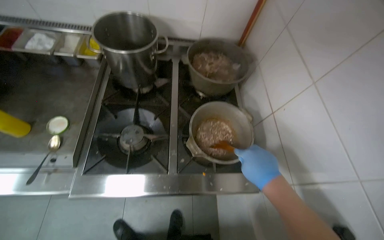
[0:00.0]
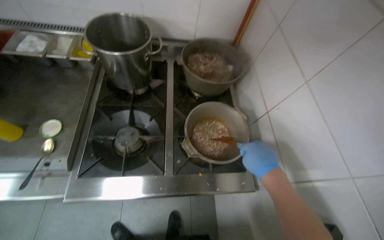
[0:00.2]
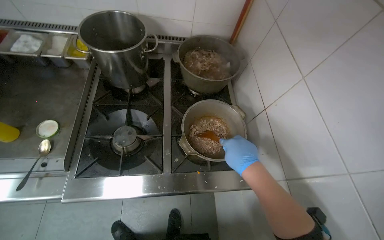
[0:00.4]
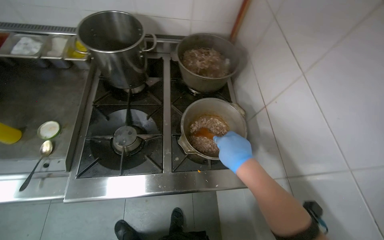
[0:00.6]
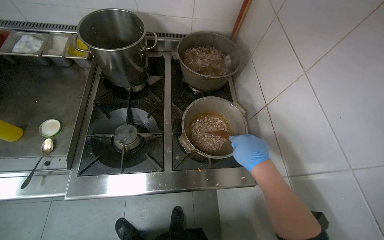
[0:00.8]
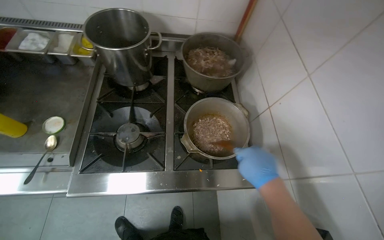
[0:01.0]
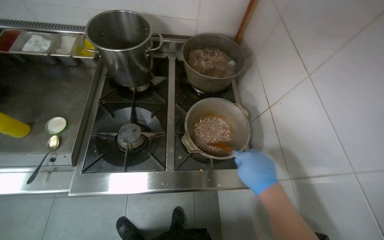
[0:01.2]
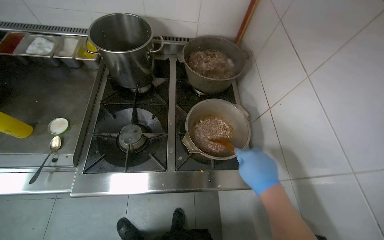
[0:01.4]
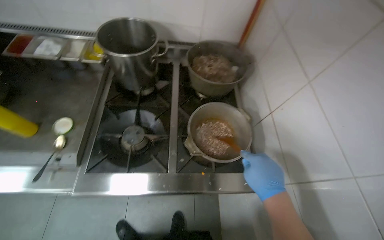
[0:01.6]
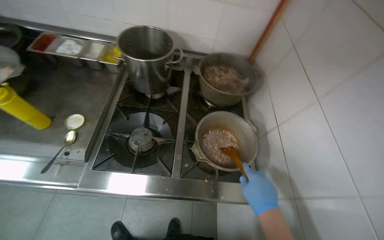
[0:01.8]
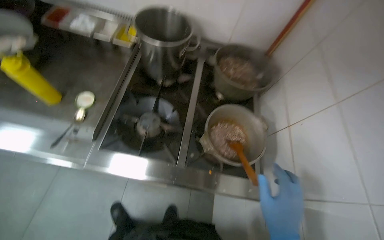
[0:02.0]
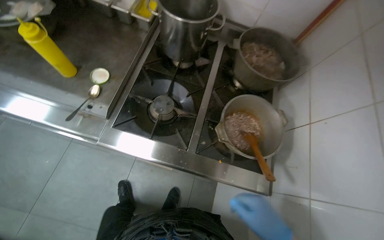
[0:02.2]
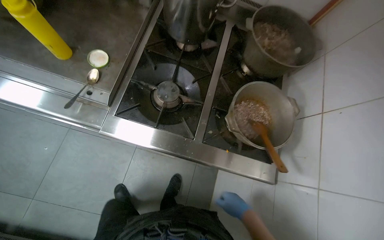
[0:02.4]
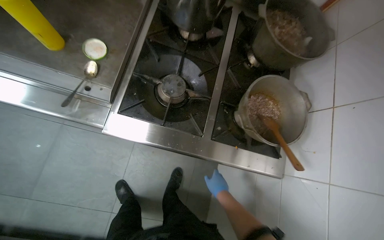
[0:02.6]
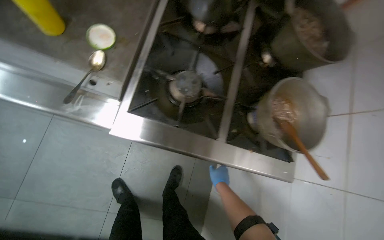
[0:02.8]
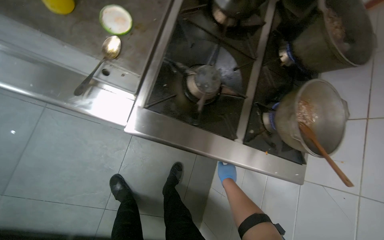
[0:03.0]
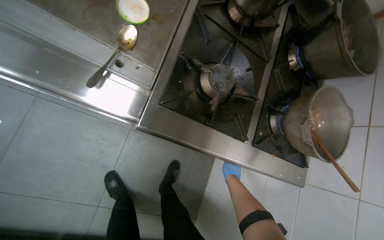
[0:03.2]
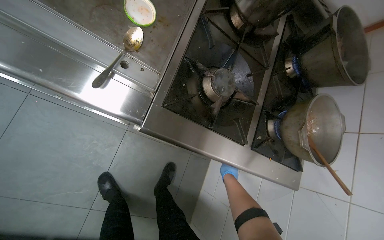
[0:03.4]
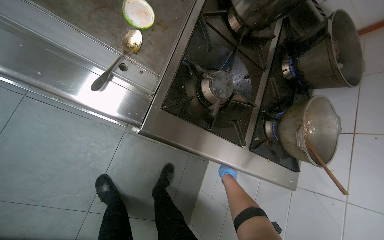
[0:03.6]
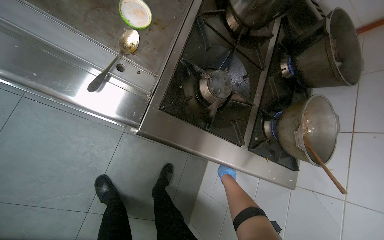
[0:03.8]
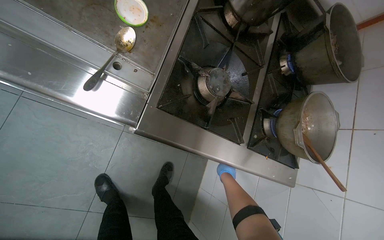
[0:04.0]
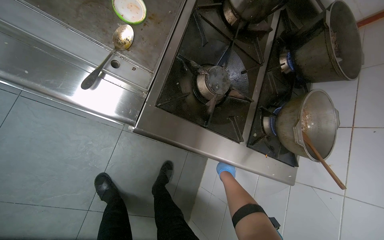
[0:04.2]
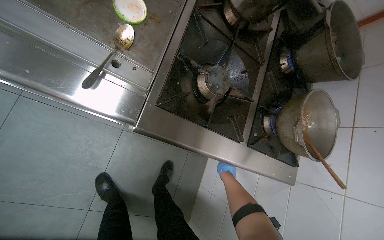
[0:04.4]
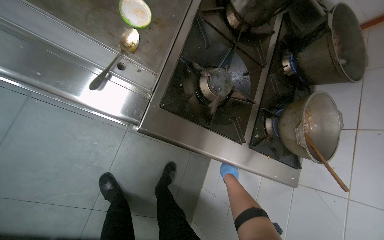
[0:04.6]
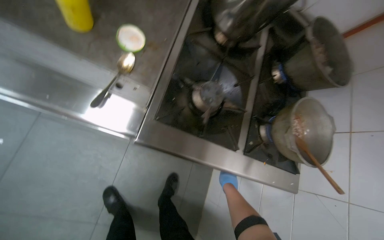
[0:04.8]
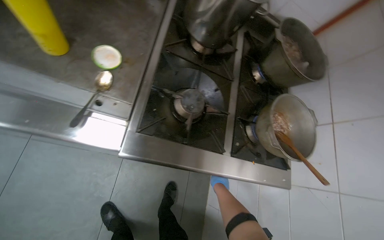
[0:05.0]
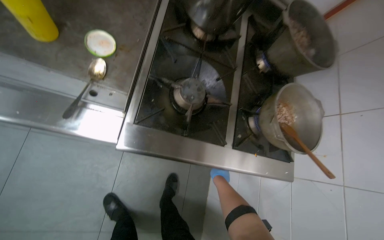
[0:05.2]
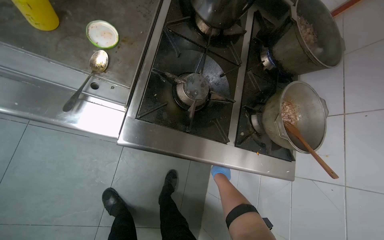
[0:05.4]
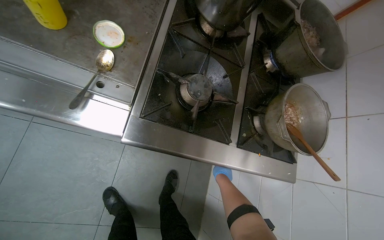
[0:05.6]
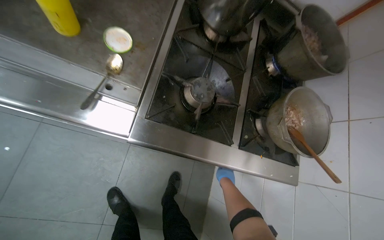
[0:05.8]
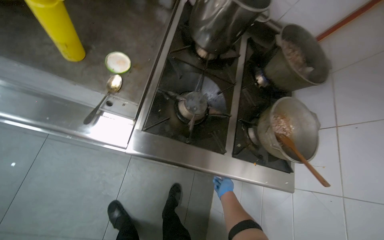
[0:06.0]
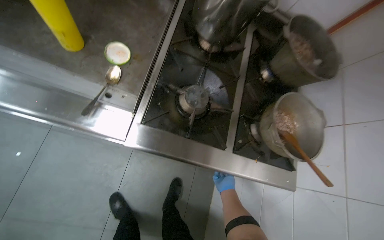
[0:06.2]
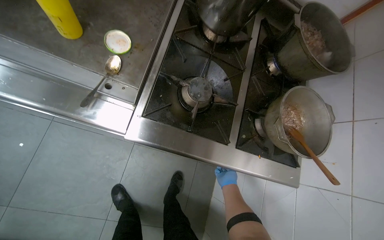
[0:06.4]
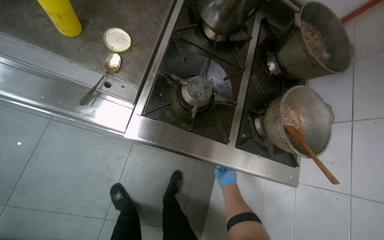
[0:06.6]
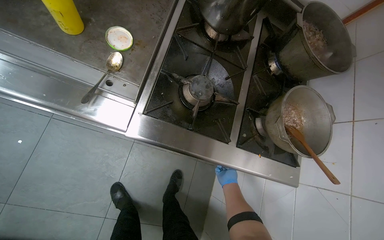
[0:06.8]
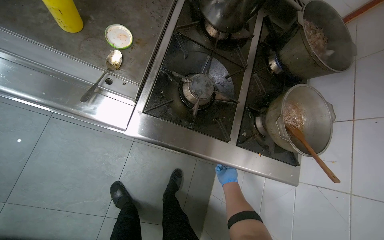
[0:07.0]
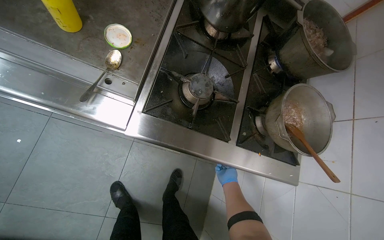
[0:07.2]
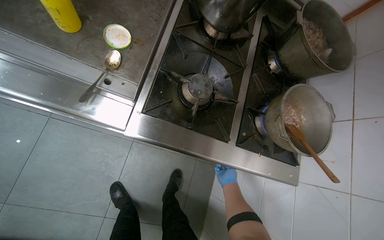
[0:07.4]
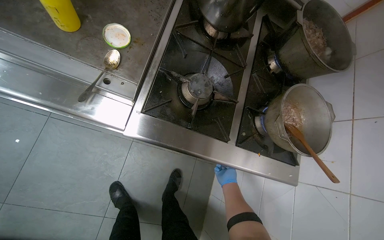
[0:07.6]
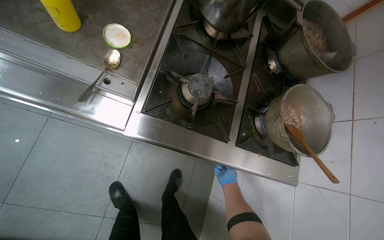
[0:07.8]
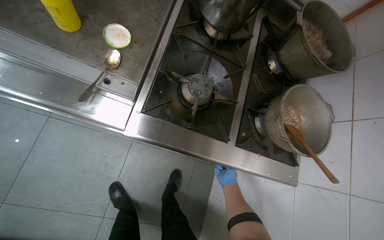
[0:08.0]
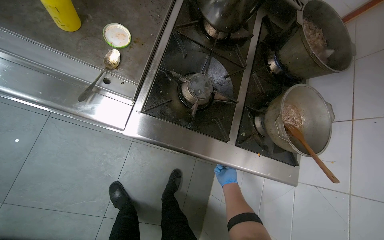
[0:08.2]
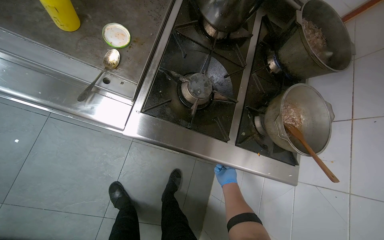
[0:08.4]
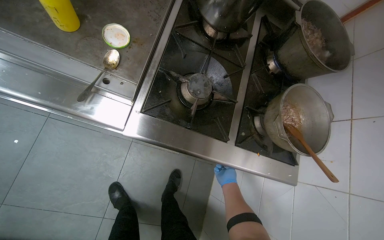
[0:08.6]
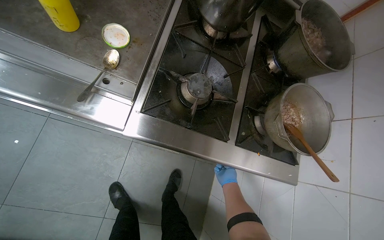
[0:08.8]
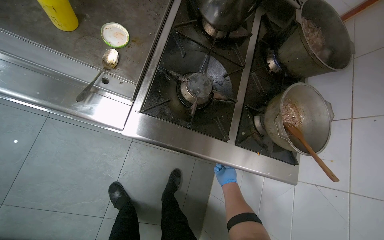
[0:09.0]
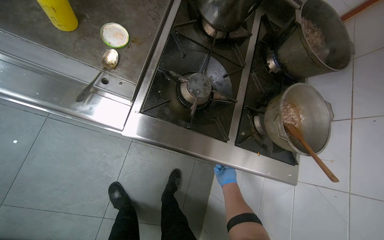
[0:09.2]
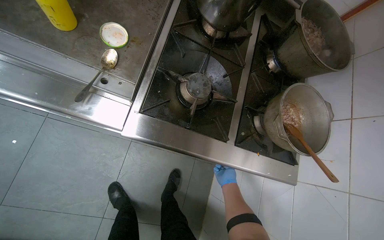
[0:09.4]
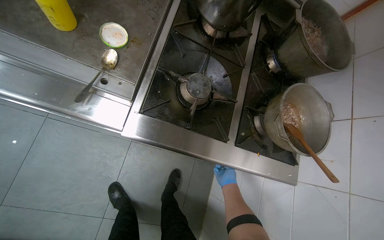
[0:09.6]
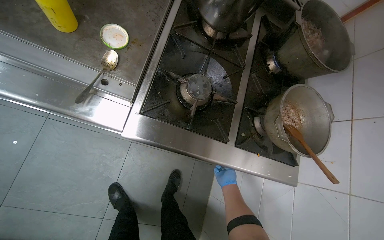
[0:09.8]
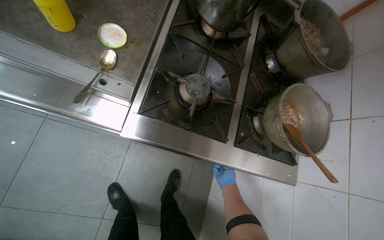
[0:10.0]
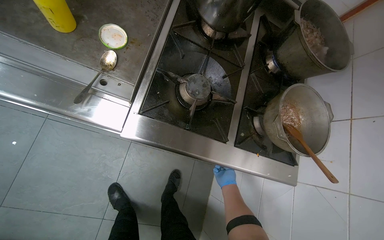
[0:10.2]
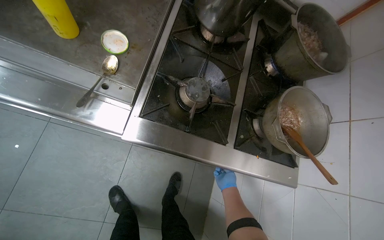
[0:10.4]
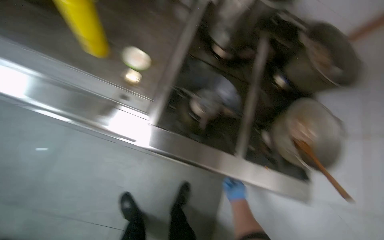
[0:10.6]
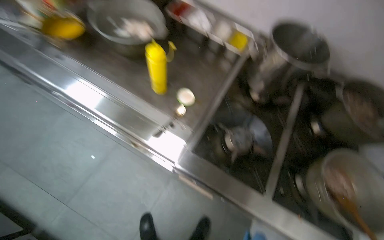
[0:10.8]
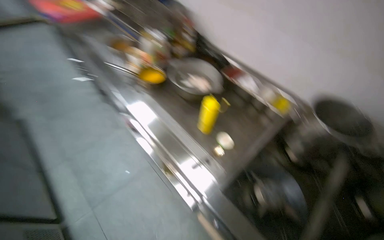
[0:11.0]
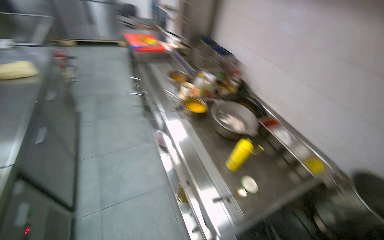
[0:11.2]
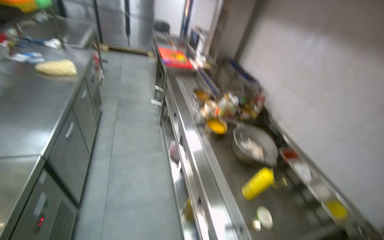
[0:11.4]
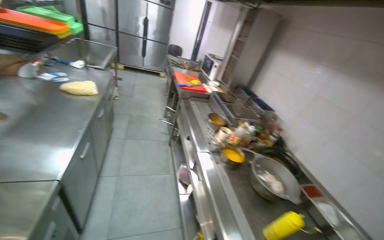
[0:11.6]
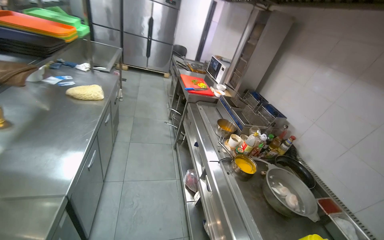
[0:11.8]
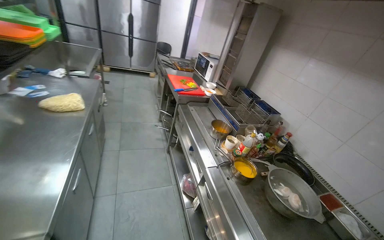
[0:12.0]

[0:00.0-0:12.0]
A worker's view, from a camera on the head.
Job: cooking food.
The whole recording: Adding ingredients and stirring food. The worker stirs food in a pot on the stove, occasionally pausing.
0:01.6 to 0:03.0: The head travels some 40 cm. The wearer looks some 20 degrees further downward.
0:10.4 to 0:12.0: The wearer moves about 70 cm. The wearer looks about 60 degrees further to the left. The view tilts about 50 degrees upward.

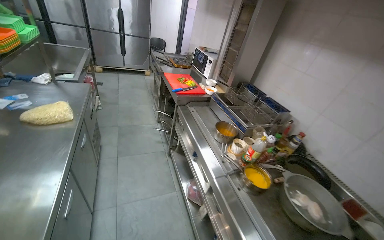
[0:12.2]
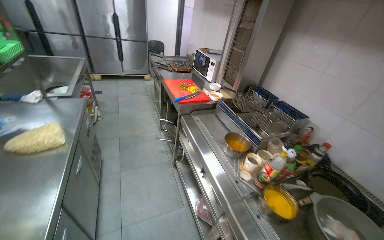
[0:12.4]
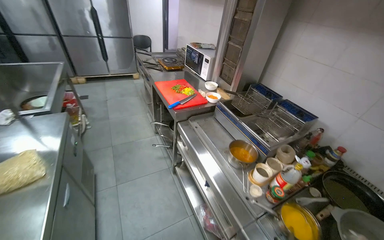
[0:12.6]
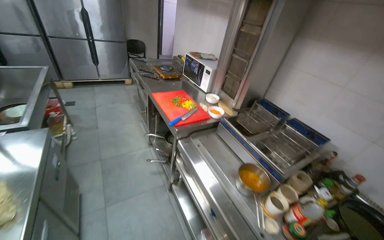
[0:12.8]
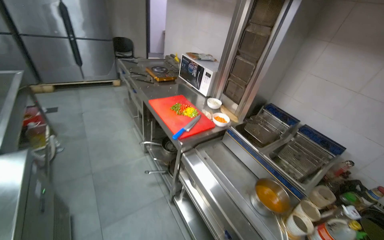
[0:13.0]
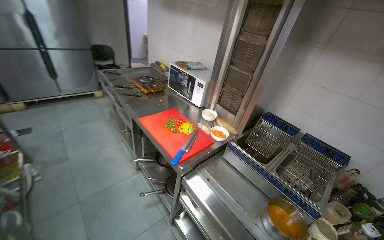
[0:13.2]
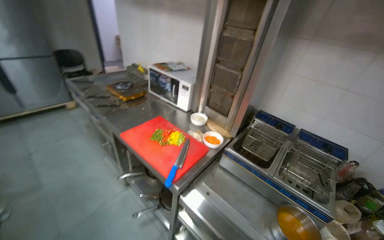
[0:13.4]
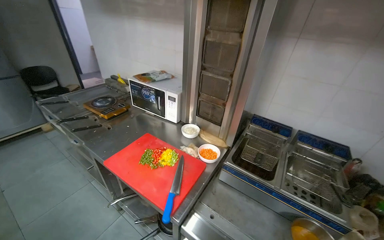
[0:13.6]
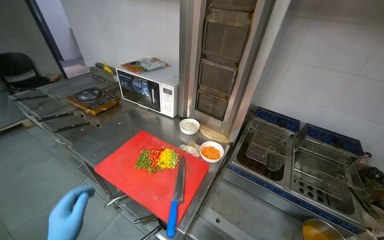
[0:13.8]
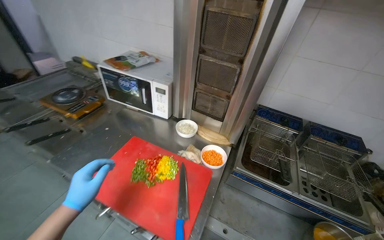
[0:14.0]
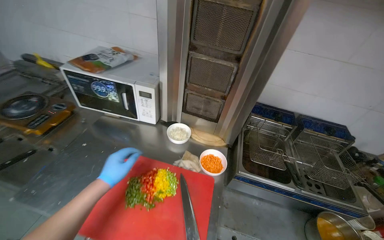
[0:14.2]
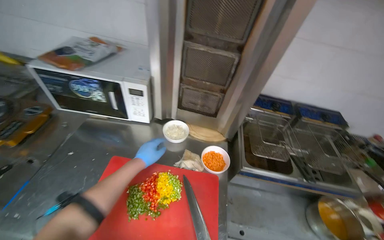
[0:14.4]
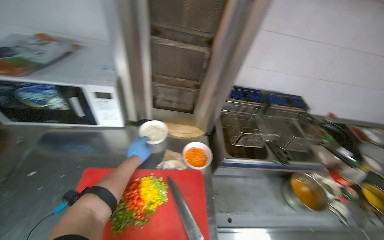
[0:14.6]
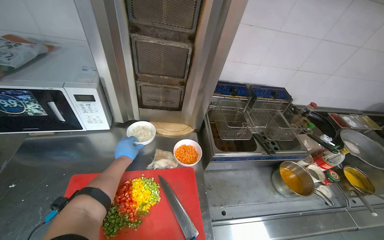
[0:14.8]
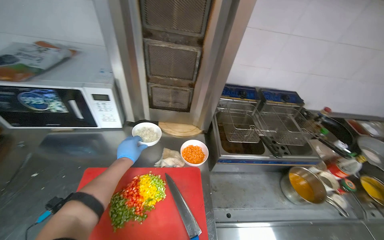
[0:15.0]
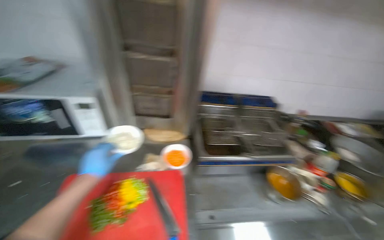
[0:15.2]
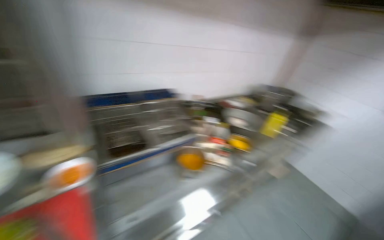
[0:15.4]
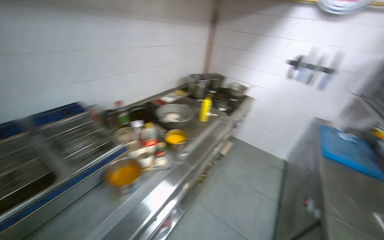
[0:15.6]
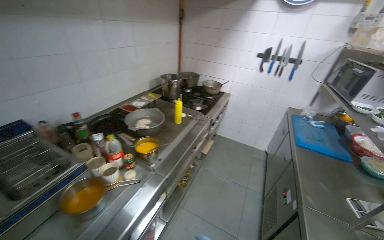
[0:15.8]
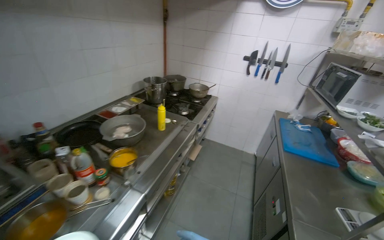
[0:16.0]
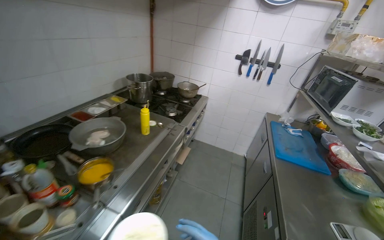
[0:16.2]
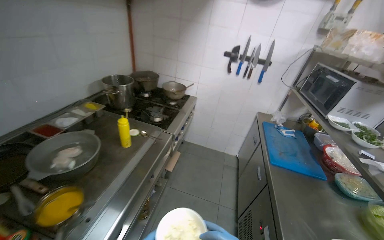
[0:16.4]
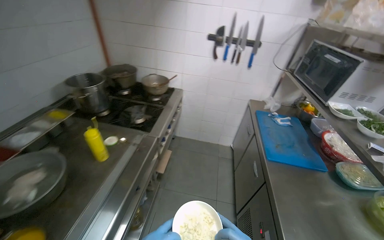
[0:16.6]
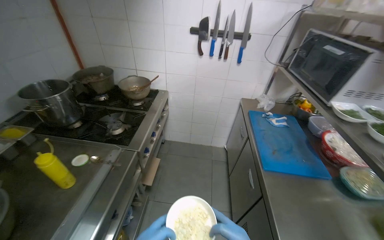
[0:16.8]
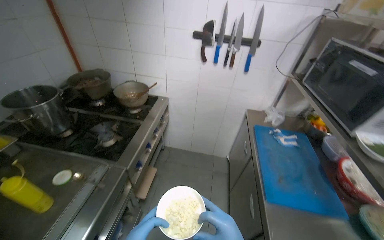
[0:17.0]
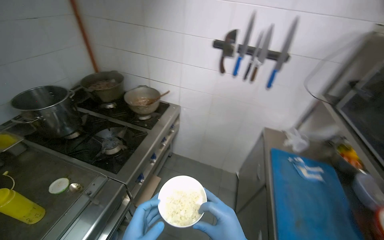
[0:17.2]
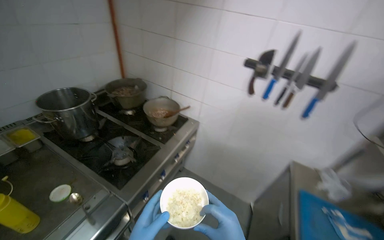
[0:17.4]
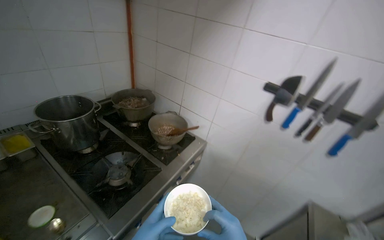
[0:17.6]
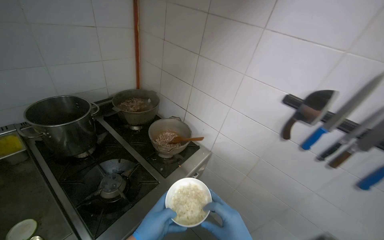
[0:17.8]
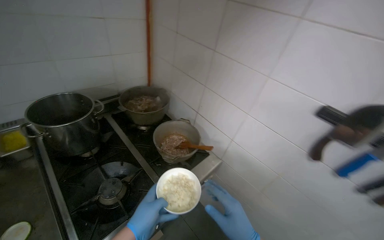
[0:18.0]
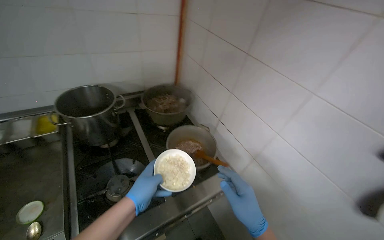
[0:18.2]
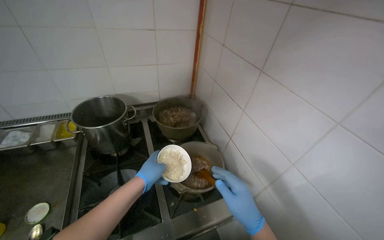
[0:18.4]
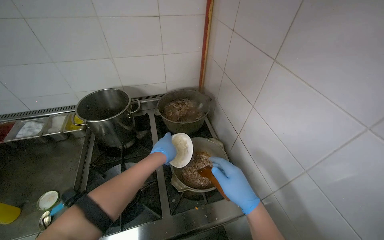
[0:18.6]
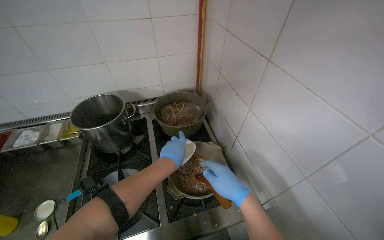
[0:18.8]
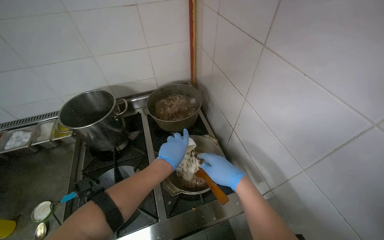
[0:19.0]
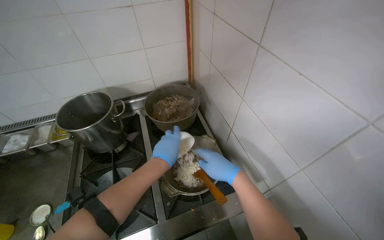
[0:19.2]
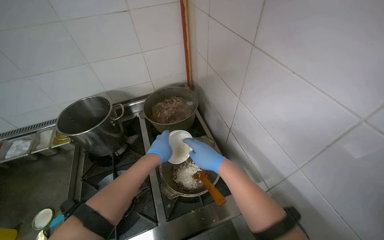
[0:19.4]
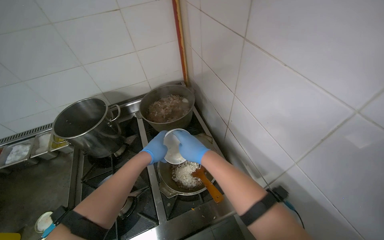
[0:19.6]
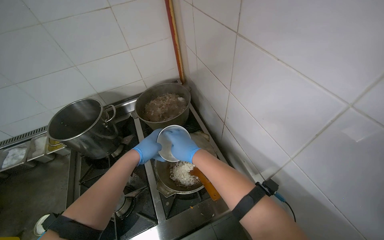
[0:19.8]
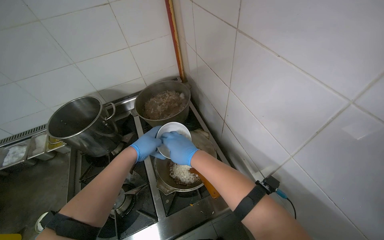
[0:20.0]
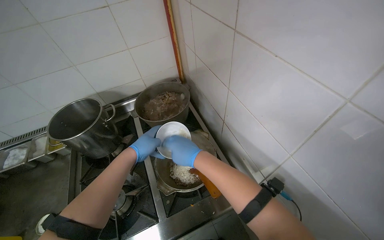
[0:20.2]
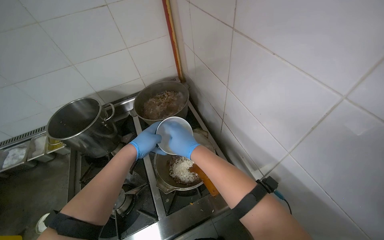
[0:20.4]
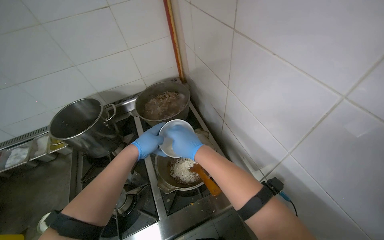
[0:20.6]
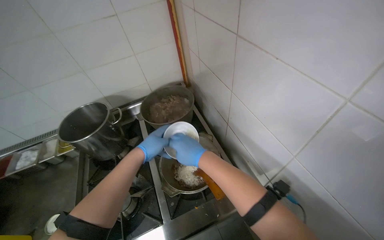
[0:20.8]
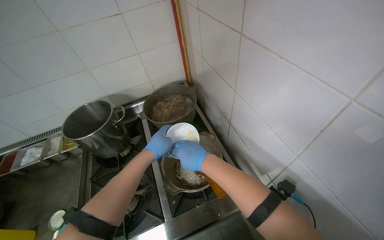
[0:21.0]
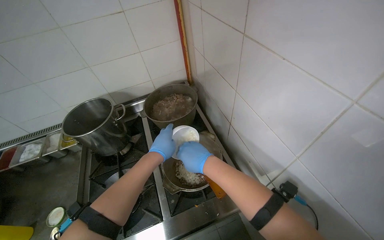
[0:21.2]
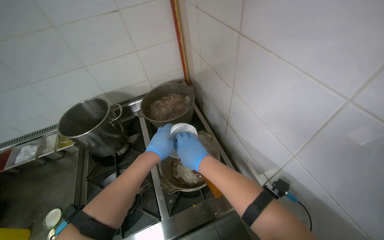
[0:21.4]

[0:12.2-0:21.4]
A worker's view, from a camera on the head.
Job: cooking food.
The whole recording: Adding ingredients and stirring food. The worker stirs food in a pot on the stove, occasionally pausing.
0:12.2 to 0:13.8: The camera travels some 1 m. The wearer looks approximately 40 degrees further to the right.
0:13.8 to 0:15.2: The head rotates approximately 35 degrees to the right.
0:15.2 to 0:16.8: The head travels approximately 1.5 m. The head turns to the right by approximately 80 degrees.
0:16.8 to 0:18.4: The head travels approximately 1 m. The head rotates approximately 65 degrees to the left.
0:18.4 to 0:19.8: The hands both shift farther from the camera and up the picture by approximately 20 cm.
0:19.8 to 0:21.4: The left hand moves nearer to the camera, approximately 10 cm.
